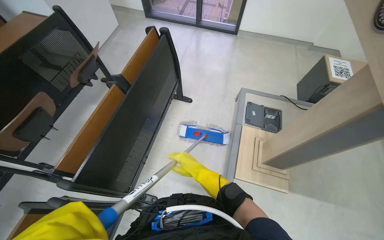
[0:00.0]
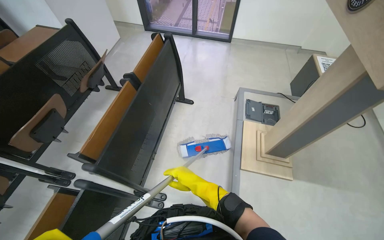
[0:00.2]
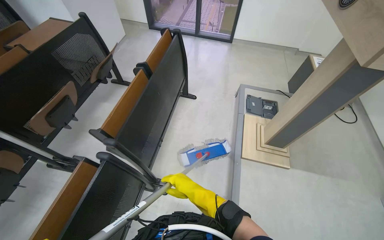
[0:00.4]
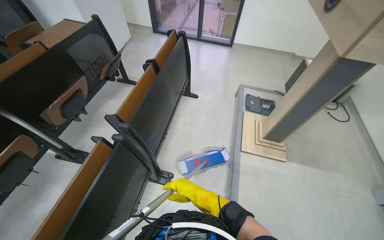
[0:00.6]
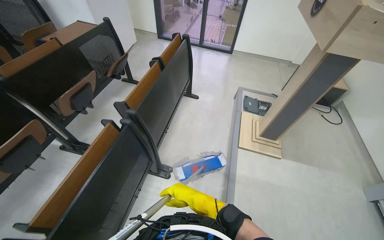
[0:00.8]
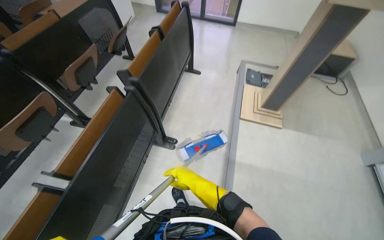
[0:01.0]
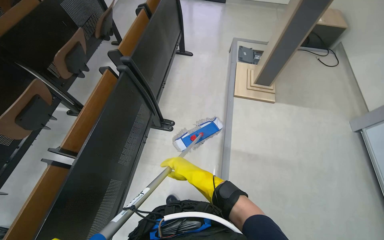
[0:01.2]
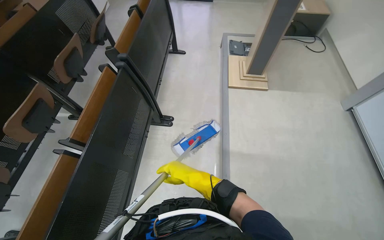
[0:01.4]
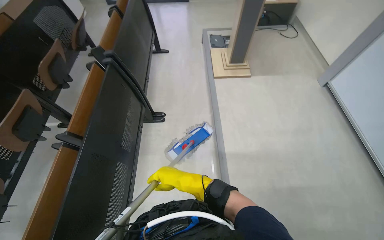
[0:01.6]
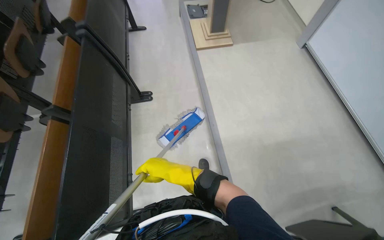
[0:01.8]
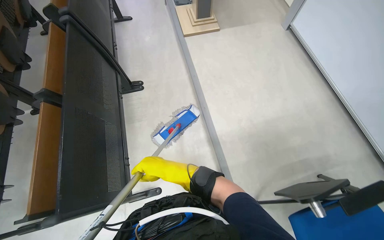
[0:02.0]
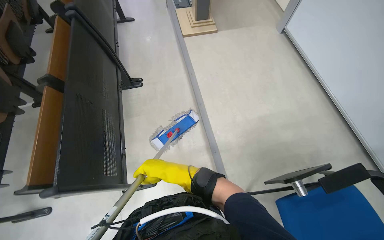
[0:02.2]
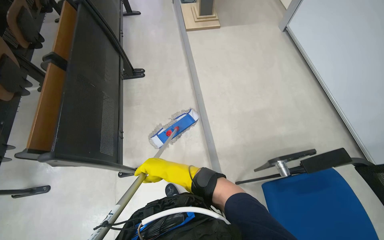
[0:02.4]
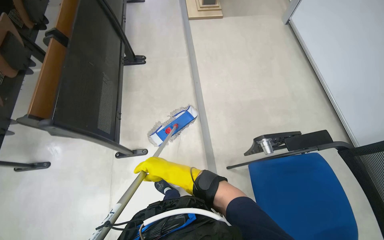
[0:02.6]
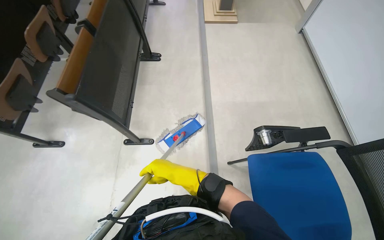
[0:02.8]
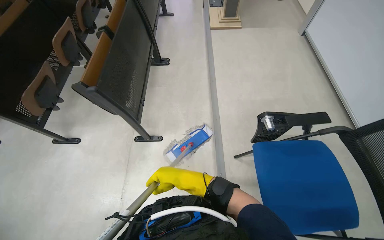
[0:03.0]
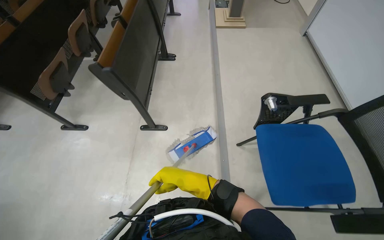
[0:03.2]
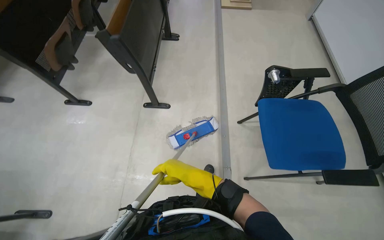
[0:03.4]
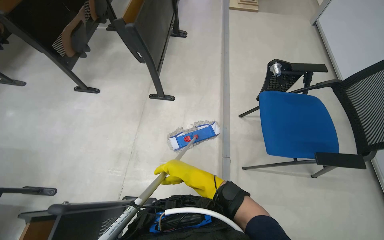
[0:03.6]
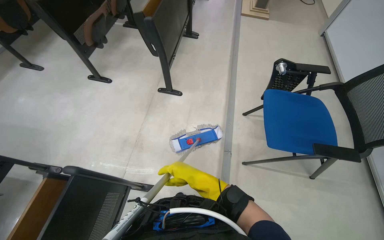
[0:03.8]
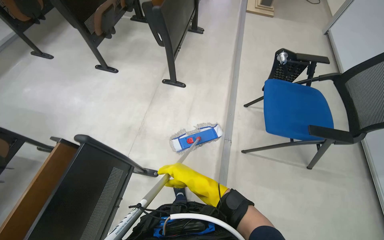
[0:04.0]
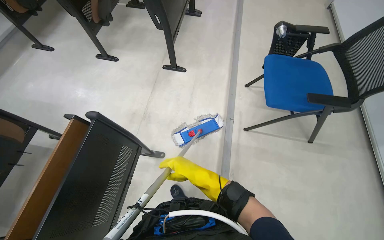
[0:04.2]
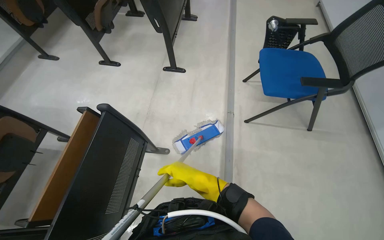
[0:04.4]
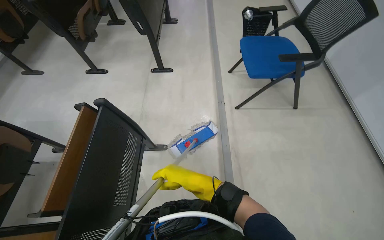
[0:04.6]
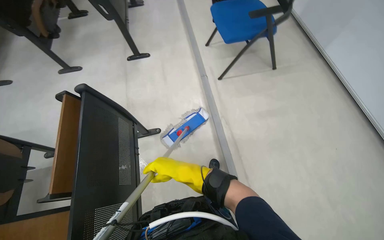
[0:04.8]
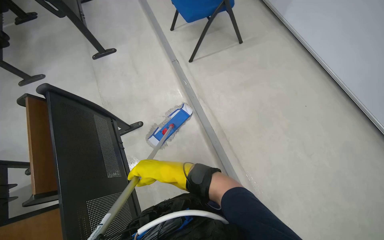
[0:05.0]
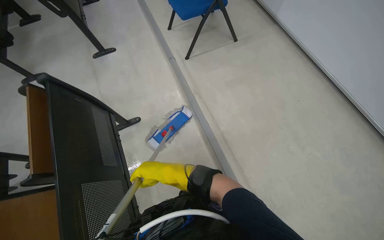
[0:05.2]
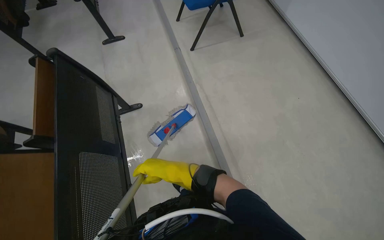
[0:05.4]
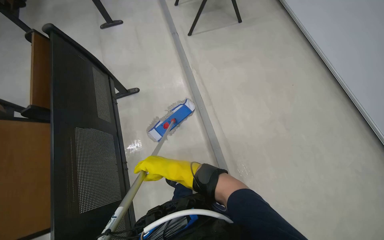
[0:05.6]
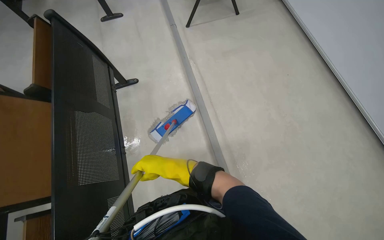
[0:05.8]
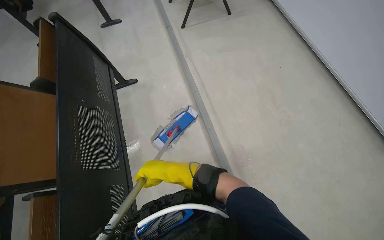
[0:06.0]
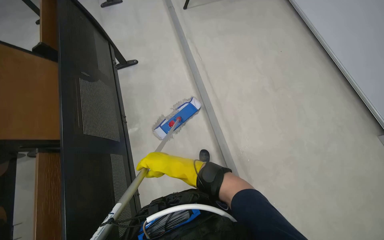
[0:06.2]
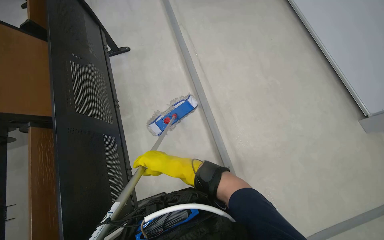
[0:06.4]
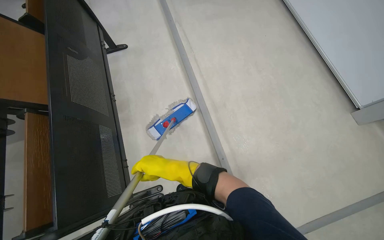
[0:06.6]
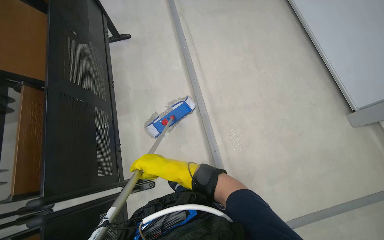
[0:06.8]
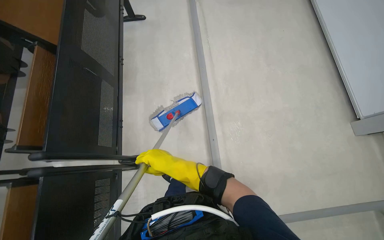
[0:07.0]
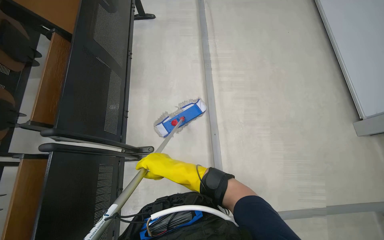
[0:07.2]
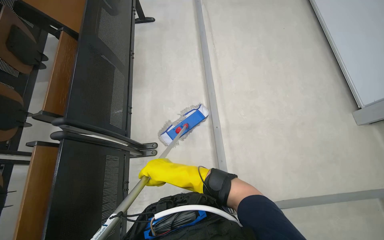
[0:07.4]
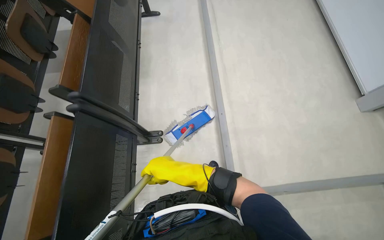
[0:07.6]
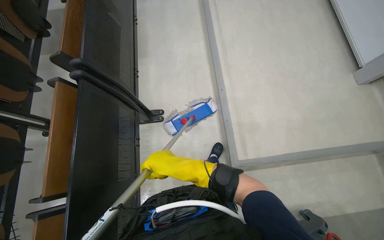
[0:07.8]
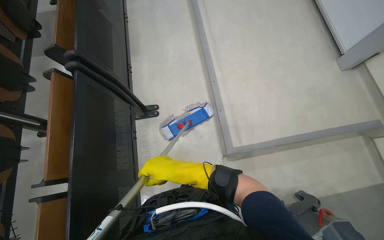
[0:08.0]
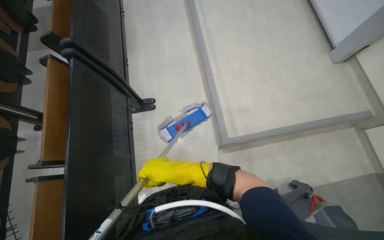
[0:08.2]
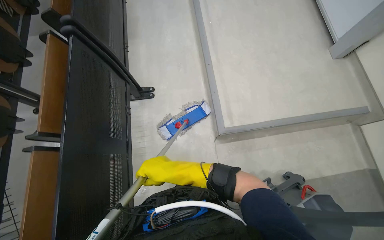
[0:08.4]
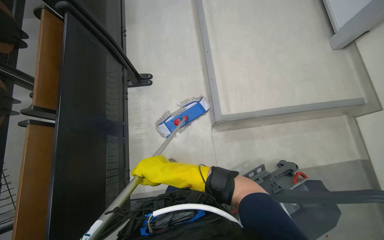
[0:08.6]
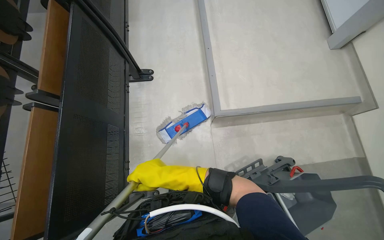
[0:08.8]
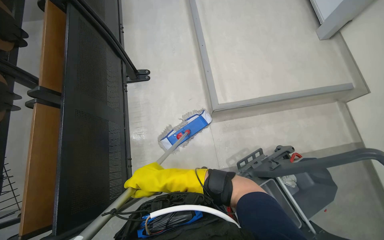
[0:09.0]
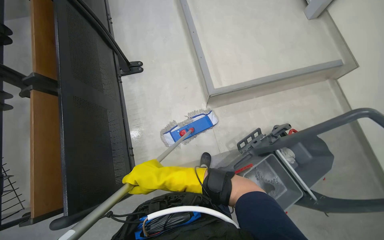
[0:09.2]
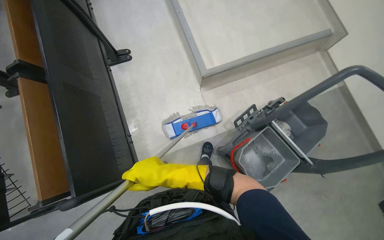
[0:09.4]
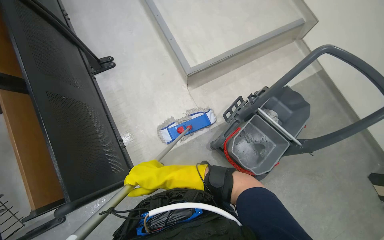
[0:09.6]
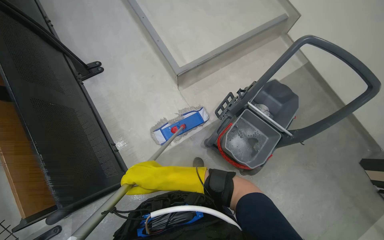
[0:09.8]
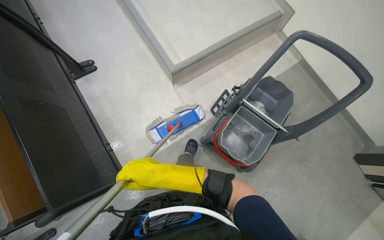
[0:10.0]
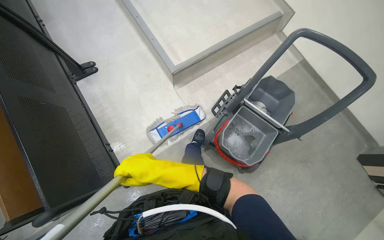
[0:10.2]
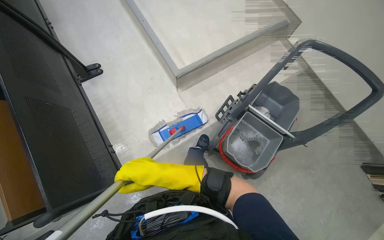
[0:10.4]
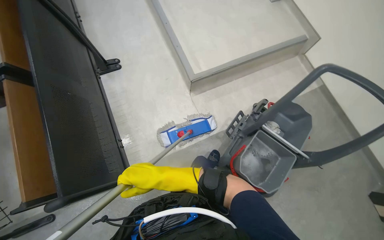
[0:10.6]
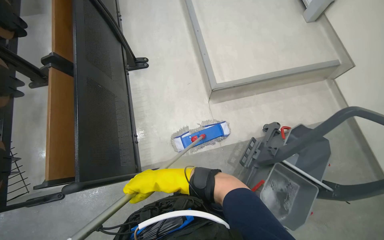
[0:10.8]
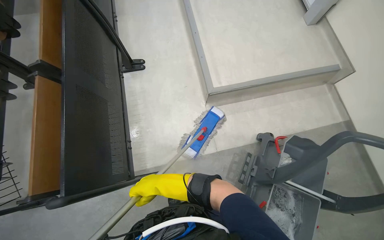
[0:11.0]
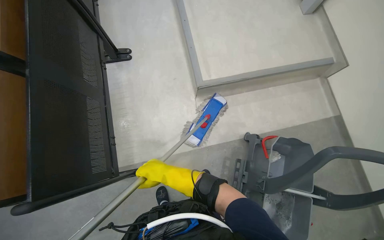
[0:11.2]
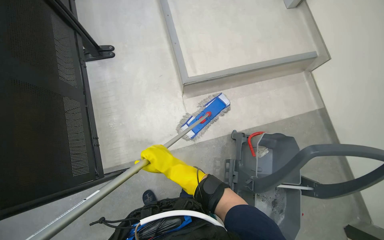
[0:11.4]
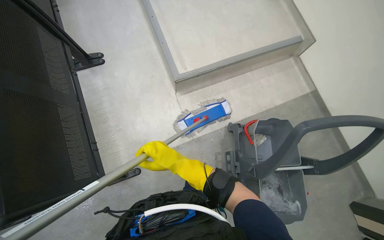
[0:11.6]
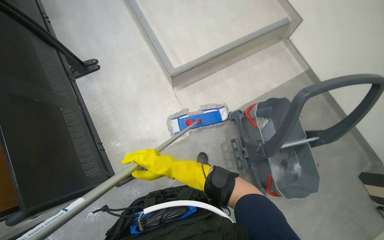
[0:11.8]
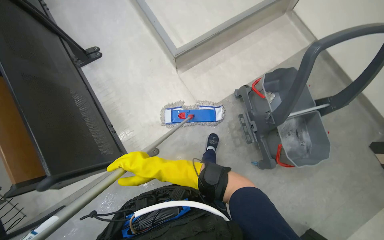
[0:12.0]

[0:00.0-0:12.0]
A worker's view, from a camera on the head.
Job: mopping floor.
The whole recording: Mopping lecture hall floor. The worker washes the mop, then mops the floor of the lecture hall, moving between rows of desks.
0:00.0 to 0:01.6: The camera is carried approximately 1 m.
0:03.0 to 0:04.4: The wearer moves about 80 cm.
0:04.4 to 0:06.0: The head travels roughly 40 cm.
0:10.4 to 0:12.0: The right hand moves farther from the camera, some 15 cm.

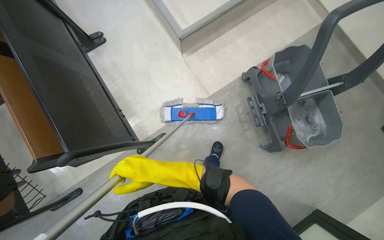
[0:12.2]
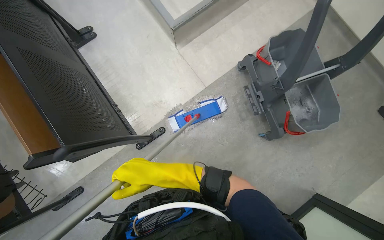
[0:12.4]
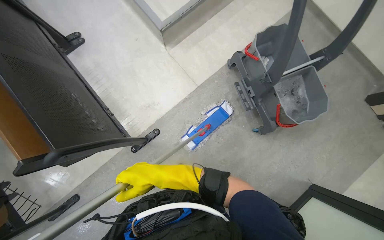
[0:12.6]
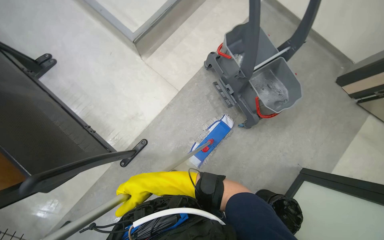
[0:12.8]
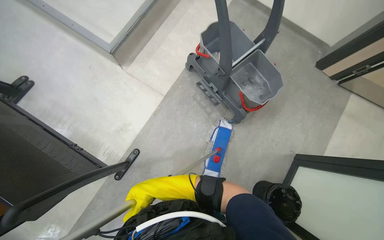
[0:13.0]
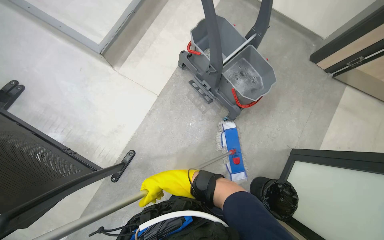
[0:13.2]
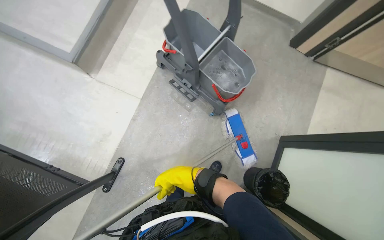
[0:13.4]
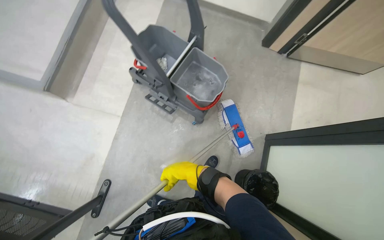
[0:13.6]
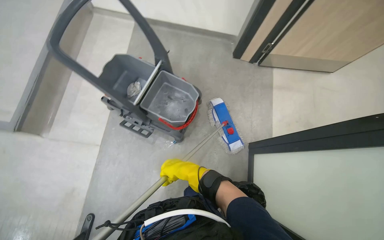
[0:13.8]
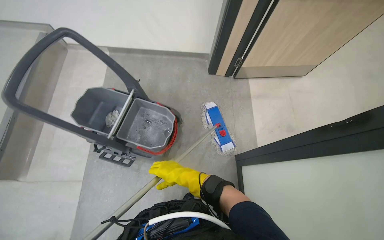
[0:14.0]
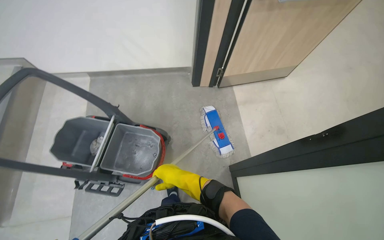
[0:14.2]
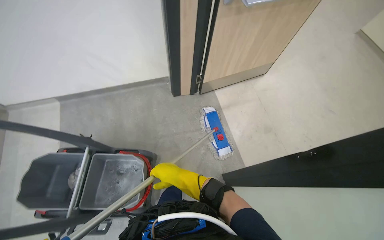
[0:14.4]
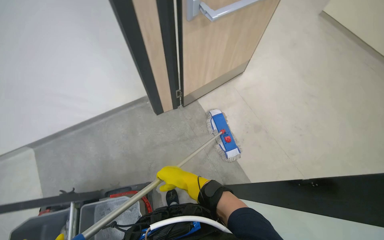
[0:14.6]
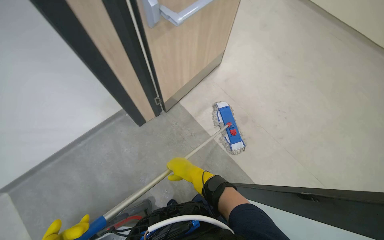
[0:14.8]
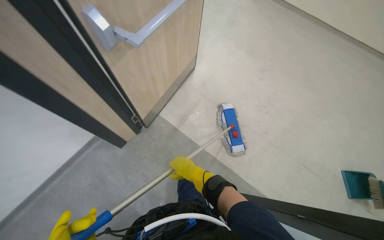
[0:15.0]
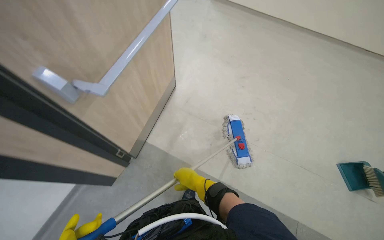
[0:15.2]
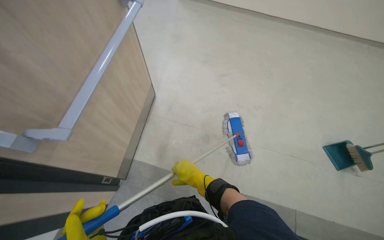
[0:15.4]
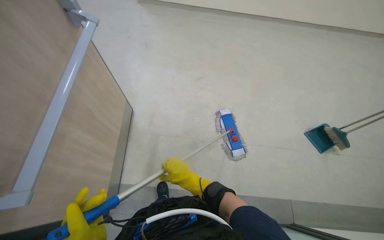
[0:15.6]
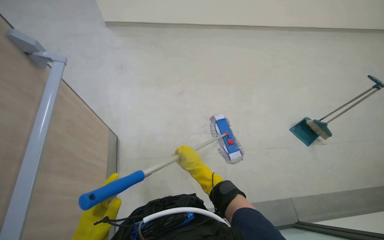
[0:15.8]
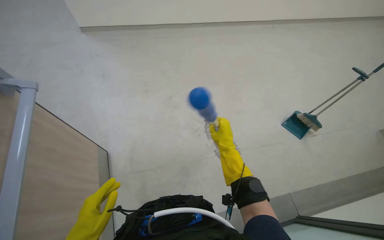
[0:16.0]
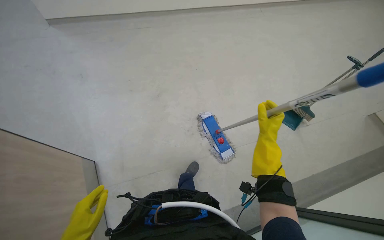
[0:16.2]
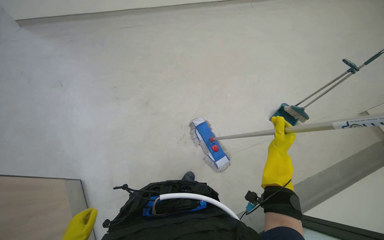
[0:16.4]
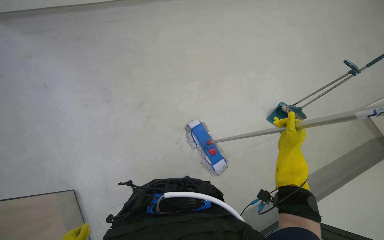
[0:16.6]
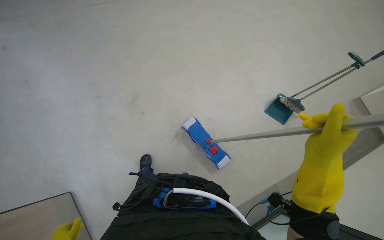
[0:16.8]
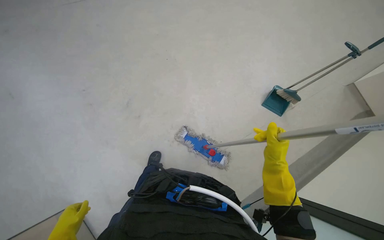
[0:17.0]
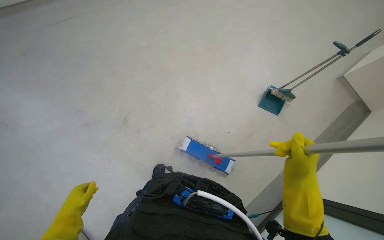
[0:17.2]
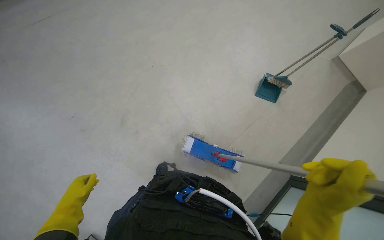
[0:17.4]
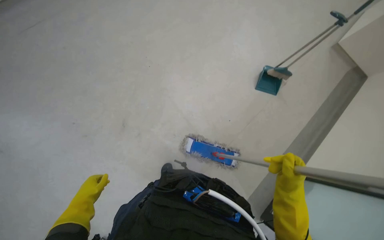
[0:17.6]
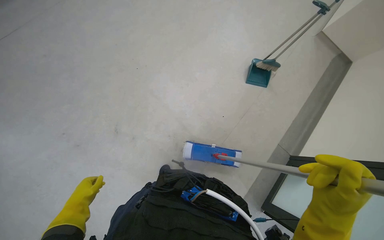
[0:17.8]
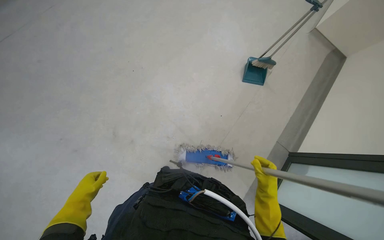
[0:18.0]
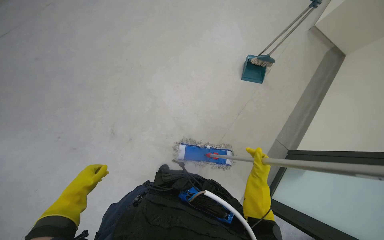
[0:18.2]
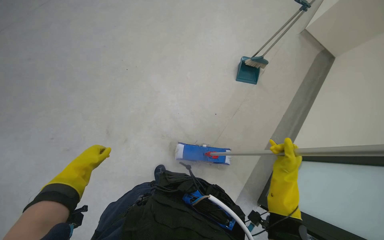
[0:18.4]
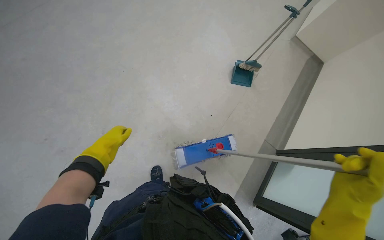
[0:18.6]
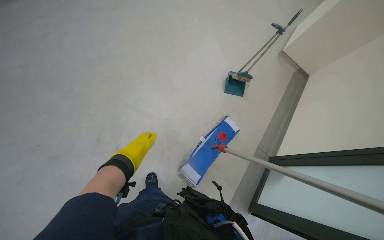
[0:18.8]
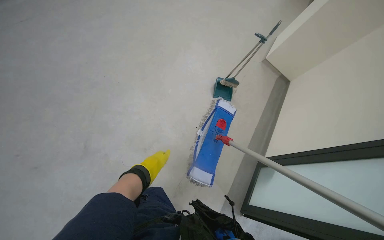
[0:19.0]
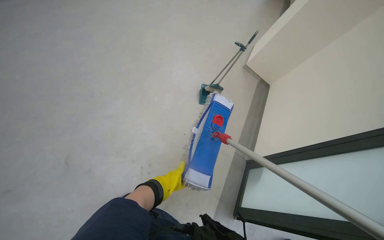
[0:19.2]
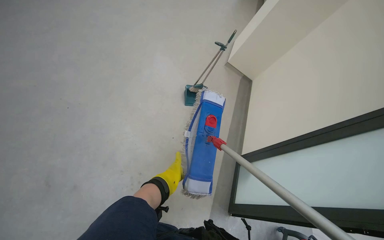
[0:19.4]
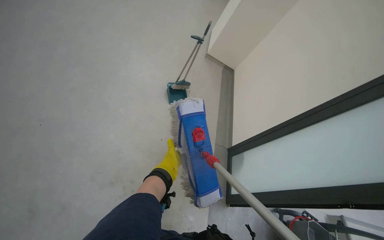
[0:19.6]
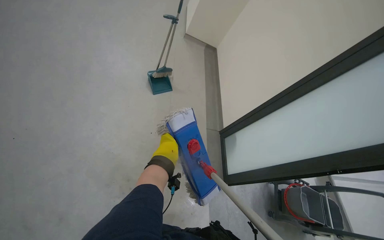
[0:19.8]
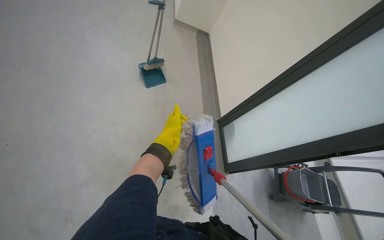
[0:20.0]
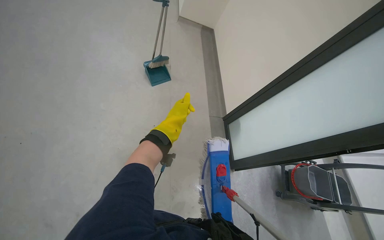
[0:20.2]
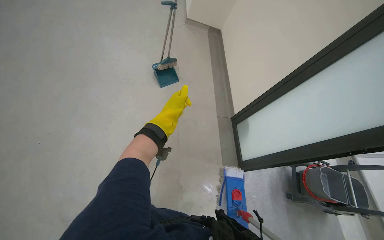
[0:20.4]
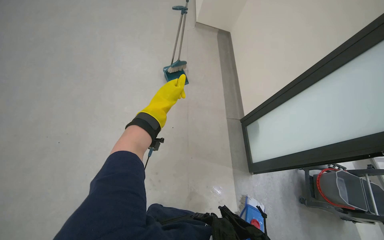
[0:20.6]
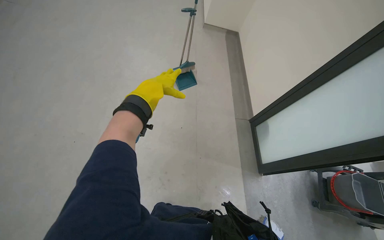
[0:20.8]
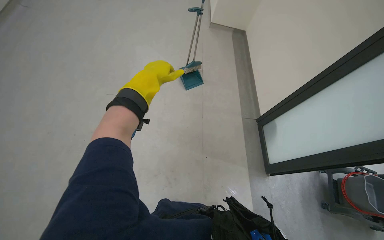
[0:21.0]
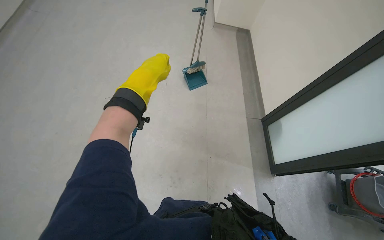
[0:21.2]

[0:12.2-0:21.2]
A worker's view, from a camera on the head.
Job: mopping floor.
The whole recording: Mopping lecture hall floor. The worker washes the mop, then mops the floor of the lecture hall, moving between rows of desks.
0:12.2 to 0:13.8: The head travels to the right, some 50 cm. The head turns to the right by some 50 degrees.
0:13.8 to 0:15.2: The head travels about 50 cm. The wearer's head swings some 75 degrees to the right. The wearer looks approximately 20 degrees further upward.
0:15.2 to 0:16.6: The head rotates roughly 40 degrees to the right.
0:16.6 to 0:18.2: The right hand moves nearer and farther over some 25 cm, changing direction 5 times.
0:18.2 to 0:19.8: The head turns to the right by about 45 degrees.
0:19.8 to 0:21.2: The view swings roughly 15 degrees to the left. The left hand is displaced nearer to the camera and up the picture by roughly 25 cm.
